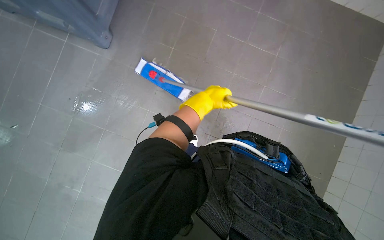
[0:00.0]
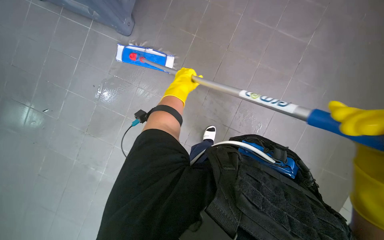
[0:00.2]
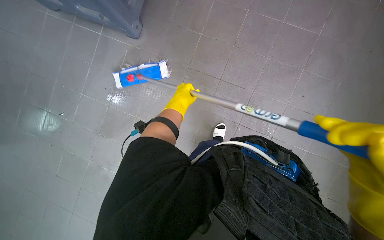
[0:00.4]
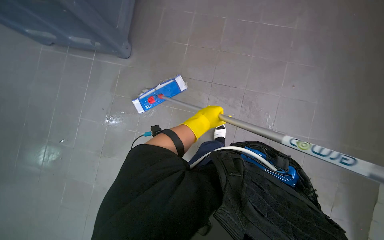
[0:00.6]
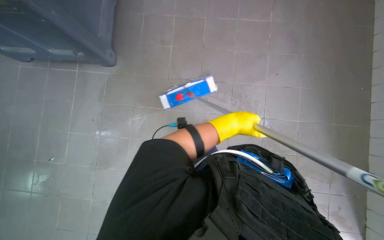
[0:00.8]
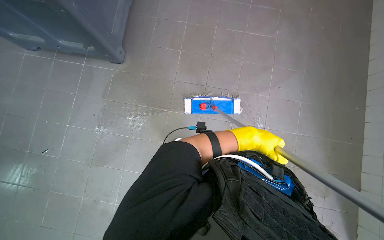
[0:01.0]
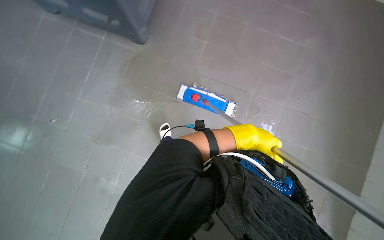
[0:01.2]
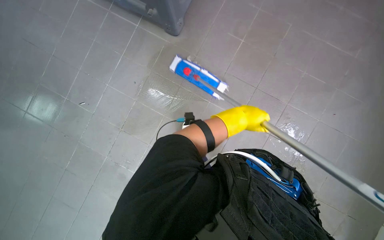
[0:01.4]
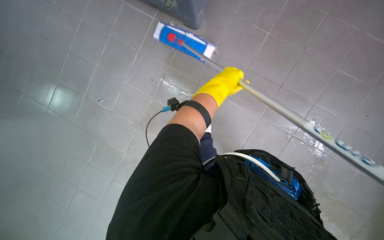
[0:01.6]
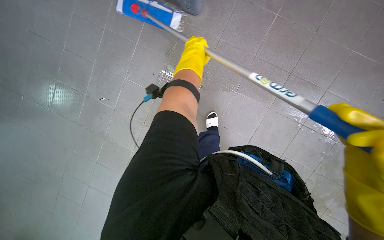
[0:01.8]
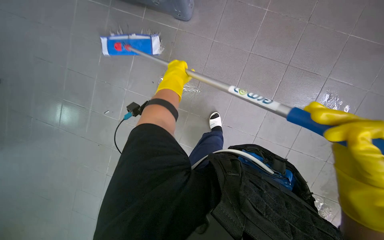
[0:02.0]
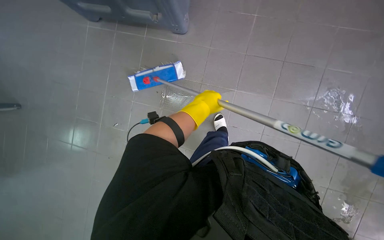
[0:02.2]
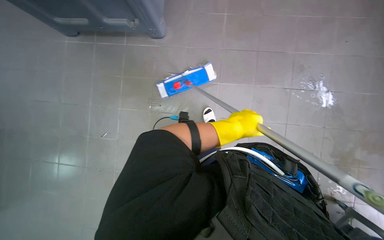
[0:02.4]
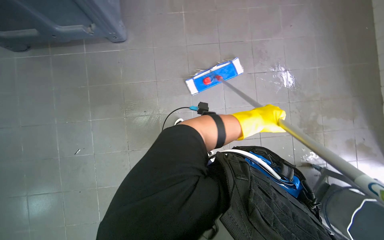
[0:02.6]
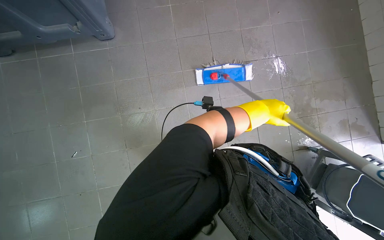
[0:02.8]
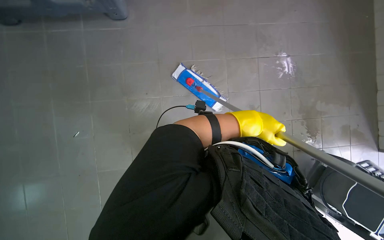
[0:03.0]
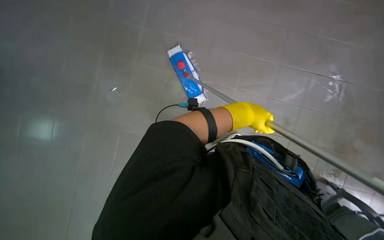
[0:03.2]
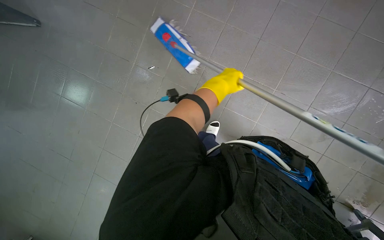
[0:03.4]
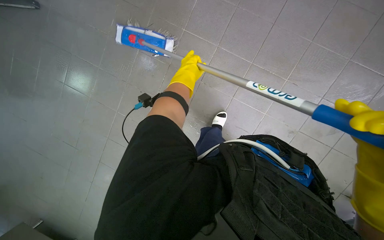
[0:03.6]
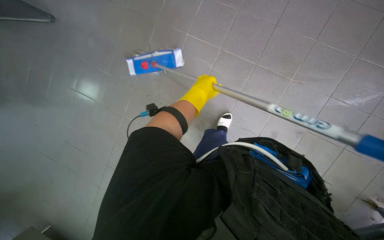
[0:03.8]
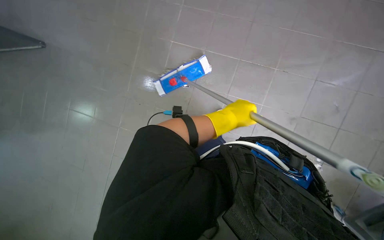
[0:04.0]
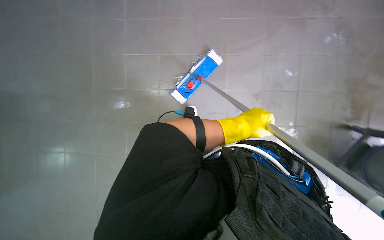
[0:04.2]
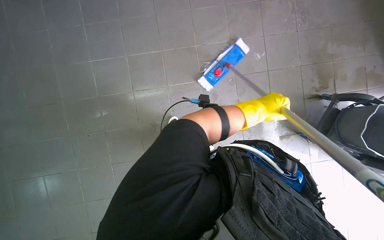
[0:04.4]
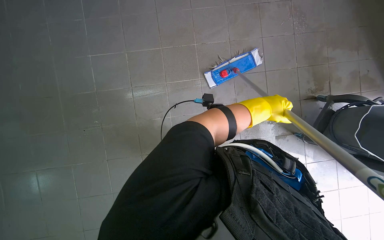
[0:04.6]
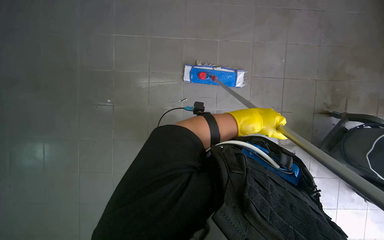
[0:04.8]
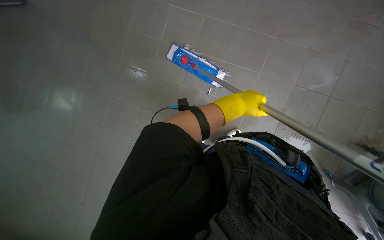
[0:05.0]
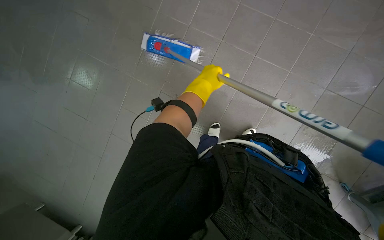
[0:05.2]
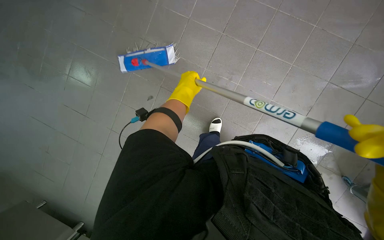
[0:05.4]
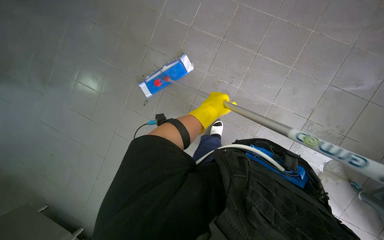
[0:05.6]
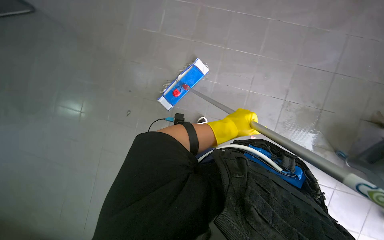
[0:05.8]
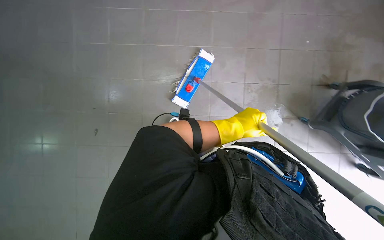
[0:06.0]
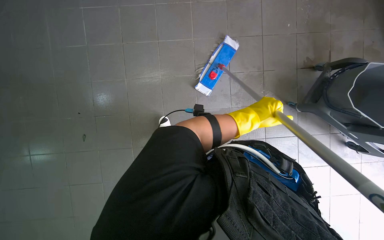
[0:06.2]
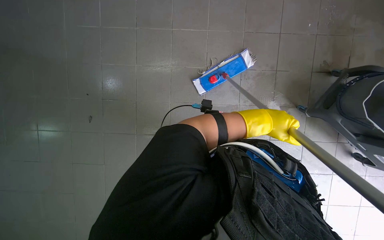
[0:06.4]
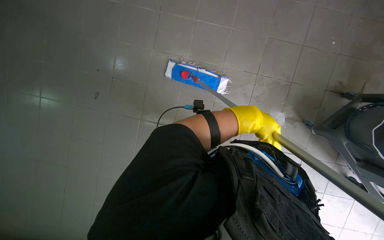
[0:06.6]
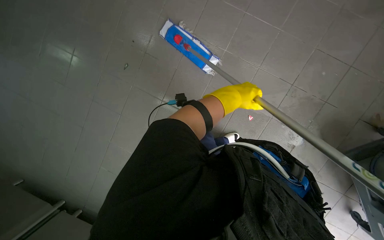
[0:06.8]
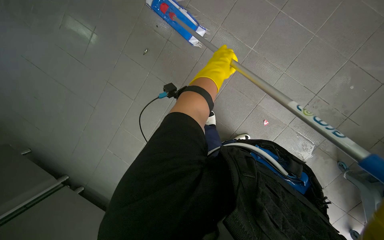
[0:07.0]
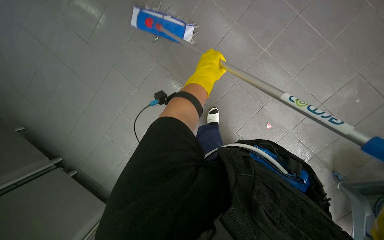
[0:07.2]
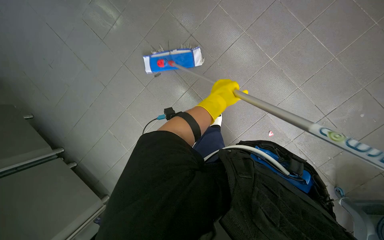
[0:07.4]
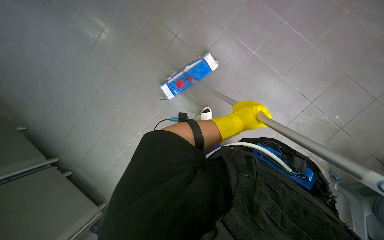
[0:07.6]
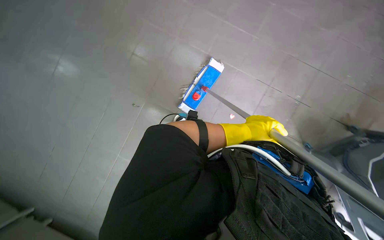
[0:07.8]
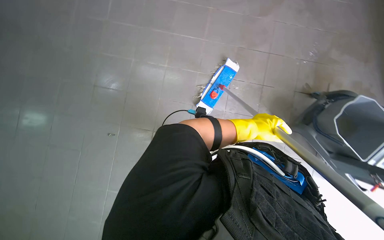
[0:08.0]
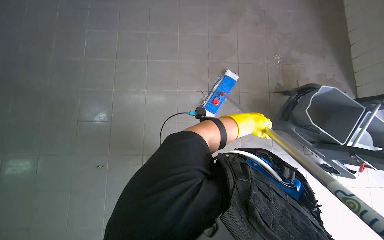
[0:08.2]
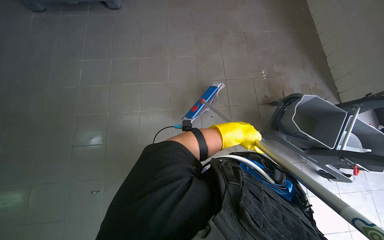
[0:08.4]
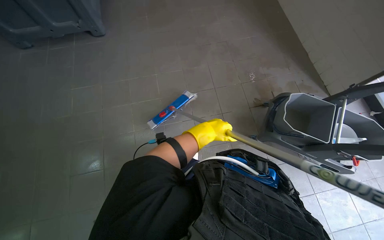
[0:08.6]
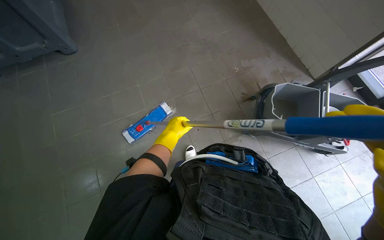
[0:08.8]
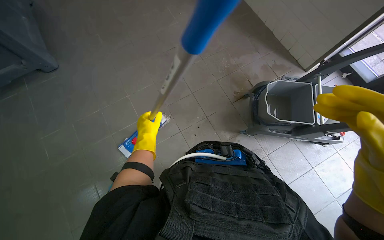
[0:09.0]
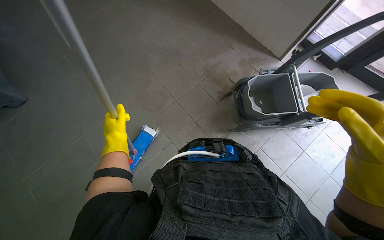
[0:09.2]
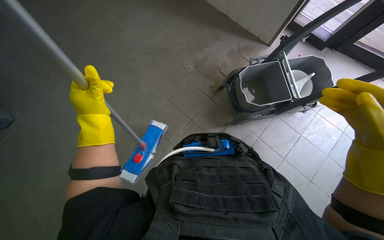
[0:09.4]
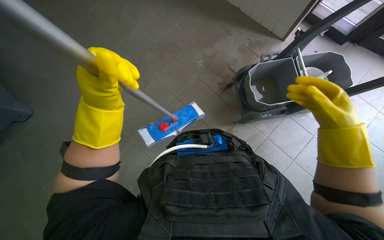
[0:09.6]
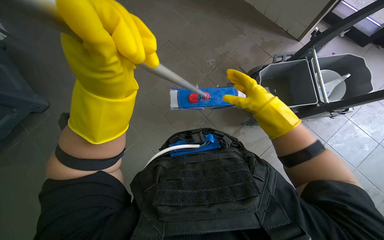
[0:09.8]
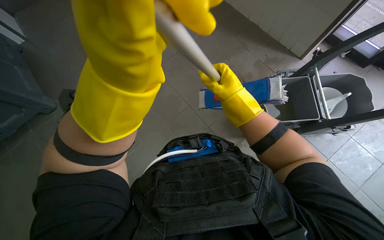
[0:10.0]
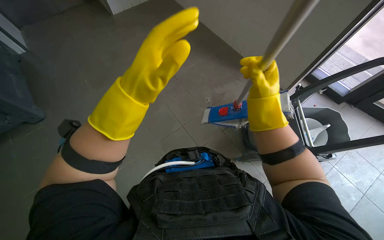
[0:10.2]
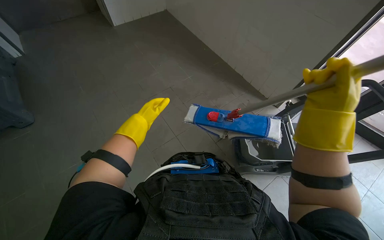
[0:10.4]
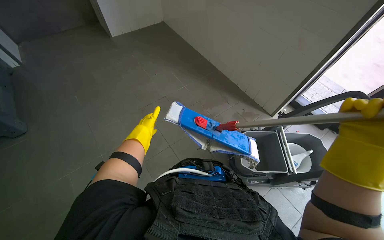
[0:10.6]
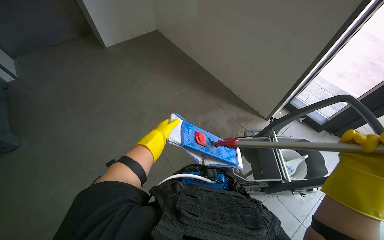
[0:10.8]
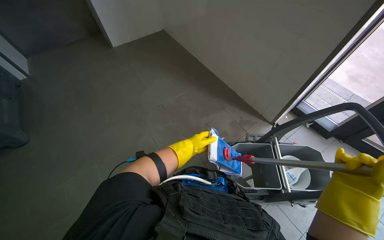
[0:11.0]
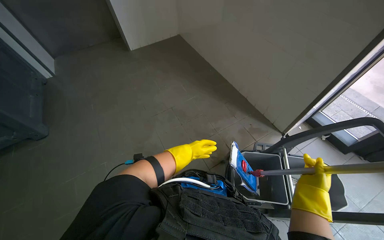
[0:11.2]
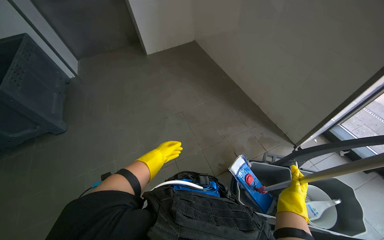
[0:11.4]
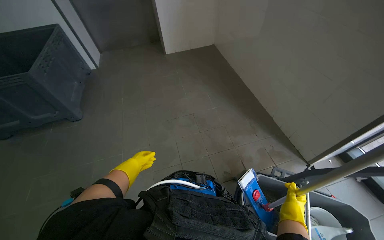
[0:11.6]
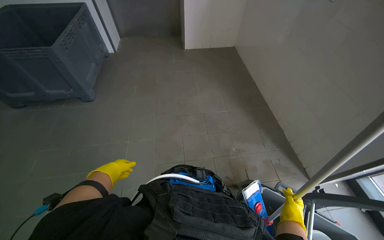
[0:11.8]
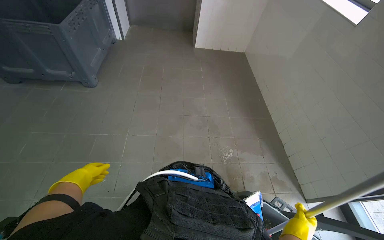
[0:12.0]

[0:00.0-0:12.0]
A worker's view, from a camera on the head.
Job: mopping floor.
The whole recording: Mopping the floor. The worker mops the tiled floor with a flat mop and a bucket.
0:00.0 to 0:01.6: The left hand goes left and right, about 25 cm each way, reversing 2 times.
0:01.6 to 0:03.0: The head turns to the right by about 30 degrees.
0:03.0 to 0:04.4: The wearer's head swings some 20 degrees to the left.
0:04.4 to 0:06.0: The left hand shifts roughly 10 cm down the picture, and reaches about 30 cm to the left, then returns.
0:06.0 to 0:07.6: Everything in view rotates approximately 25 degrees clockwise.
0:07.6 to 0:09.0: The scene turns some 35 degrees counterclockwise in the picture.
0:09.0 to 0:10.4: The view tips upward by about 15 degrees. The left hand moves up the picture, roughly 20 cm, and goes nearer to the camera and returns, about 30 cm each way; the right hand shifts approximately 20 cm up the picture and farther from the camera.
0:10.4 to 0:12.0: Everything in view rotates approximately 35 degrees clockwise.

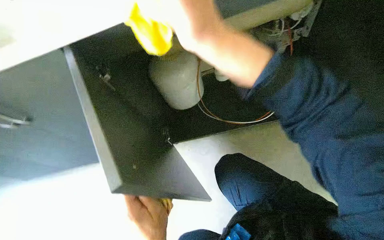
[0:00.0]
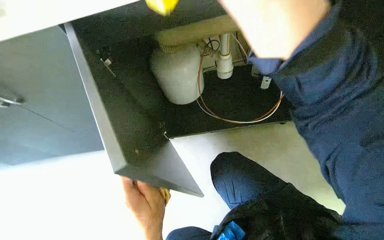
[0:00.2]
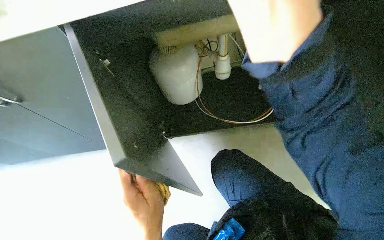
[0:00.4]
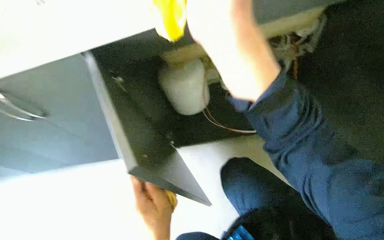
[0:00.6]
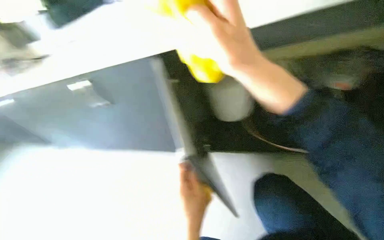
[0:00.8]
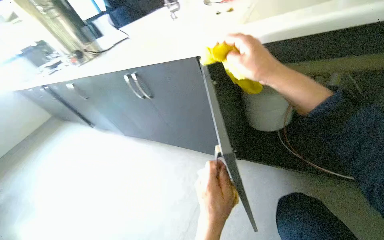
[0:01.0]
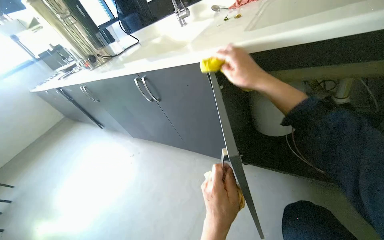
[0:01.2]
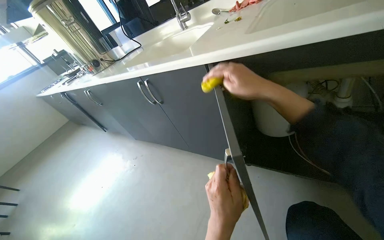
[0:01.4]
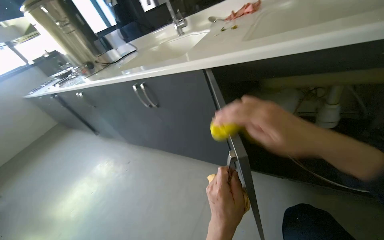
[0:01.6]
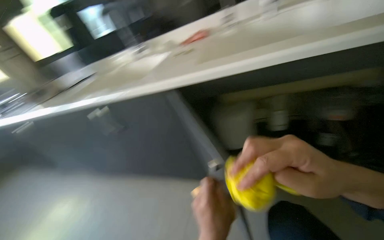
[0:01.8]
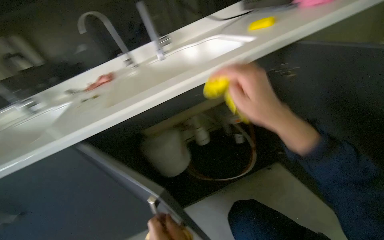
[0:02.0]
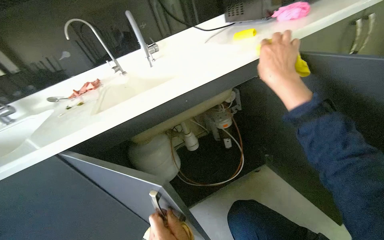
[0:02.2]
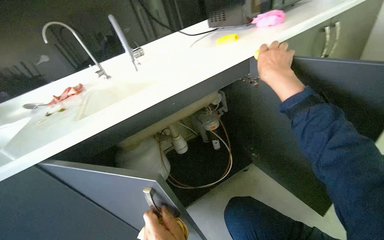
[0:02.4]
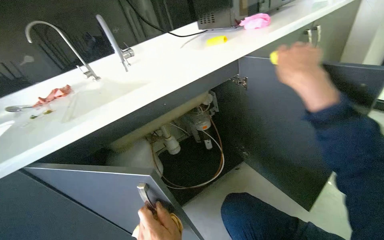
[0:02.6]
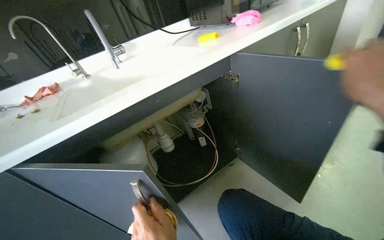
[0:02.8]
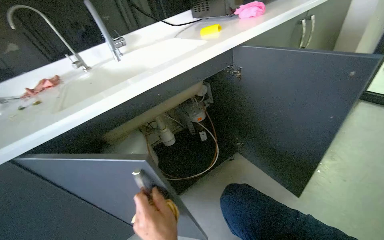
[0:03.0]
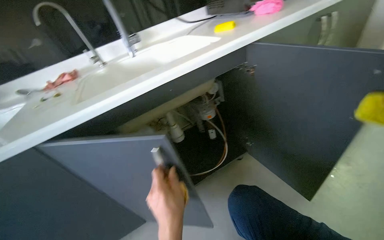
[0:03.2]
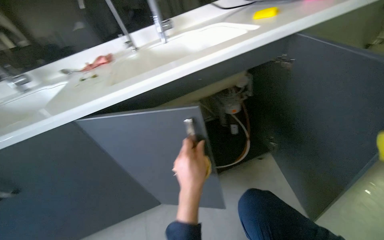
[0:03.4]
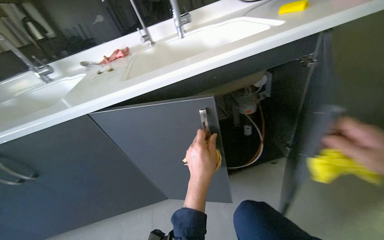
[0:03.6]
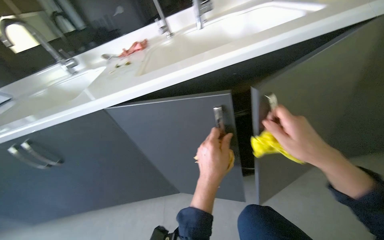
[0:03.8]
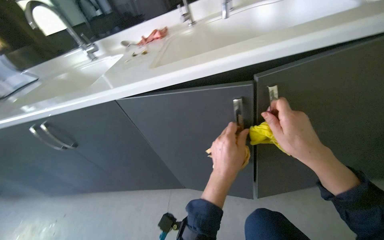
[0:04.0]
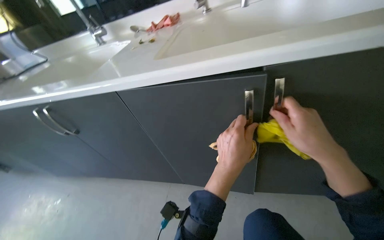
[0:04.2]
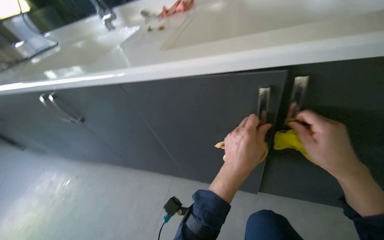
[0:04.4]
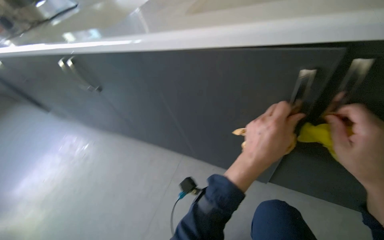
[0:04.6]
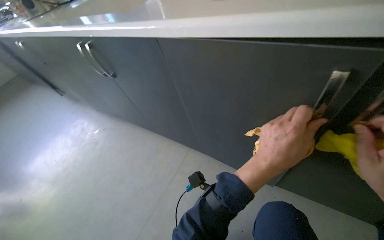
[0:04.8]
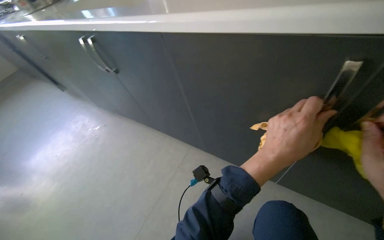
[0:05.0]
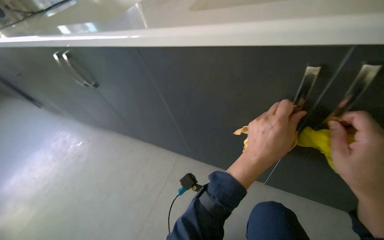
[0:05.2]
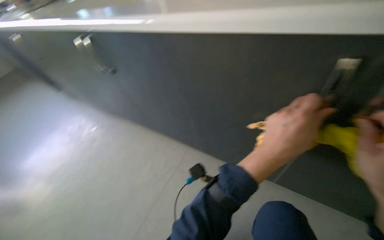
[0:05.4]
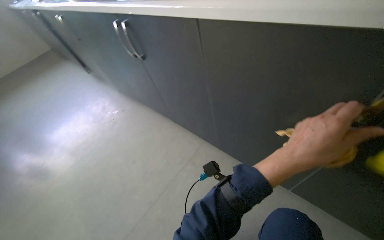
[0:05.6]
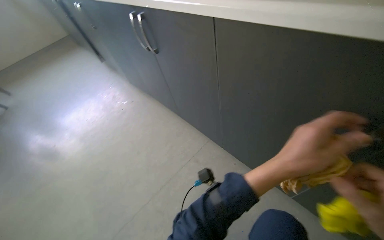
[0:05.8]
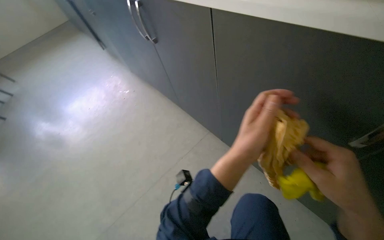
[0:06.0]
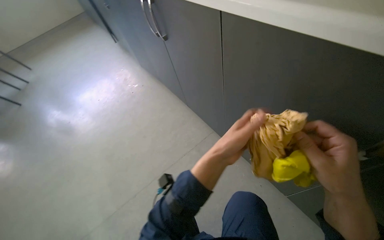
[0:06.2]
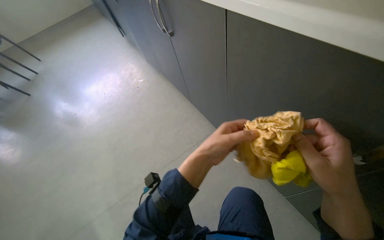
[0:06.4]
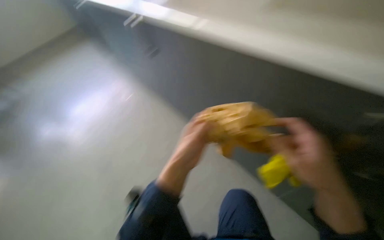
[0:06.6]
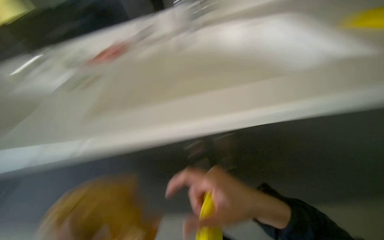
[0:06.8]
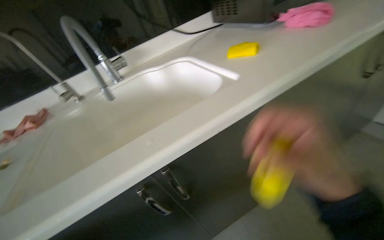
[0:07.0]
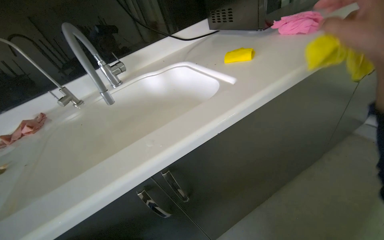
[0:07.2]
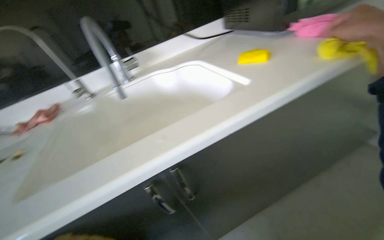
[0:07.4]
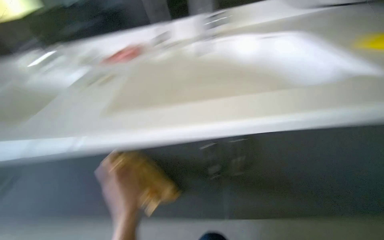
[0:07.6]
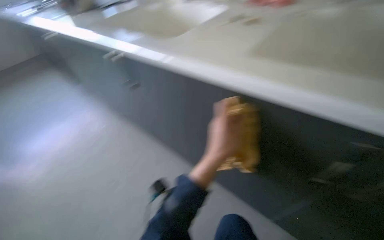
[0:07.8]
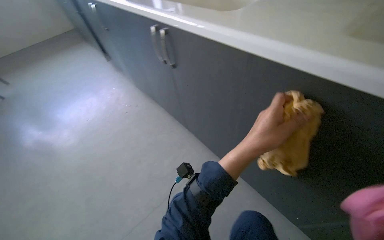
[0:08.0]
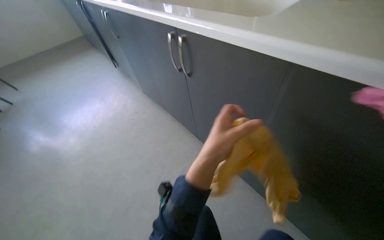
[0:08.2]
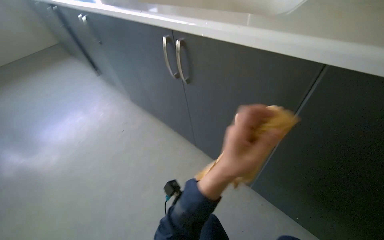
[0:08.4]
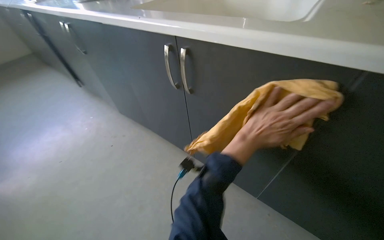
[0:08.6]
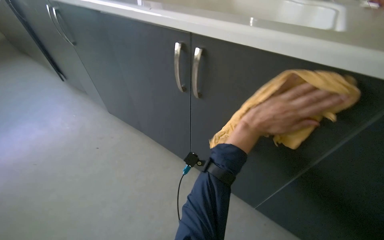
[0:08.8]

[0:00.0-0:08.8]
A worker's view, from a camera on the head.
Job: cleaning kitchen.
The whole recording: Wiping cabinet doors. The worker wipes the exterior surfaces of the cabinet doors with a cloth.
0:00.0 to 0:01.4: The head turns to the left by about 35 degrees.
0:01.4 to 0:03.0: The wearer's head swings approximately 25 degrees to the right.
0:03.0 to 0:04.4: The wearer's head swings approximately 40 degrees to the left. The view tilts about 15 degrees downward.
0:04.4 to 0:05.8: The wearer's head swings about 30 degrees to the left. The wearer looks about 15 degrees further downward.
